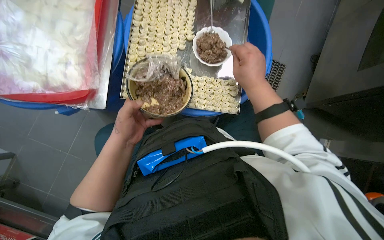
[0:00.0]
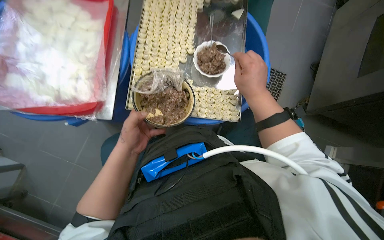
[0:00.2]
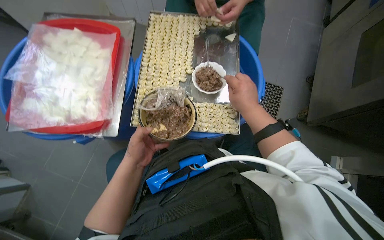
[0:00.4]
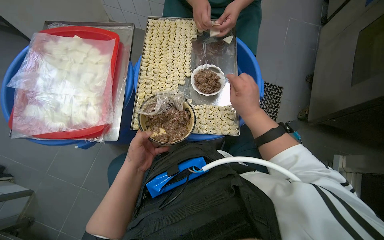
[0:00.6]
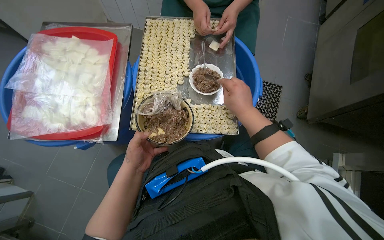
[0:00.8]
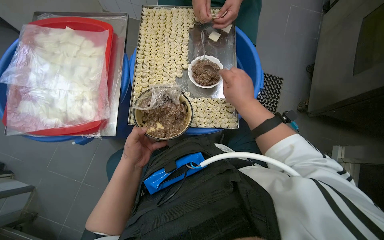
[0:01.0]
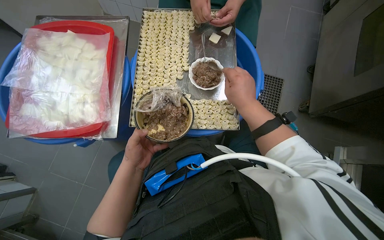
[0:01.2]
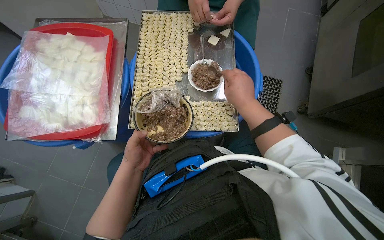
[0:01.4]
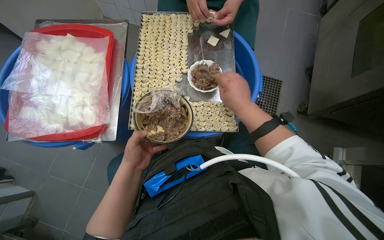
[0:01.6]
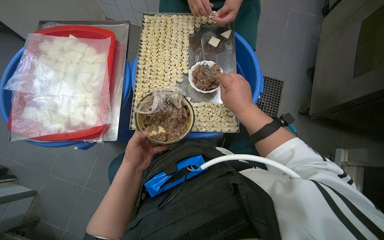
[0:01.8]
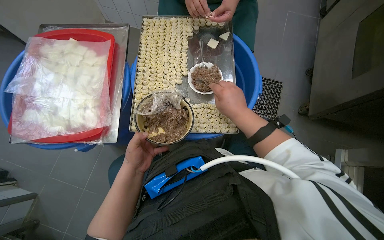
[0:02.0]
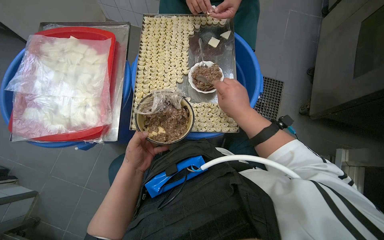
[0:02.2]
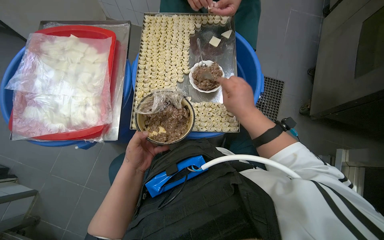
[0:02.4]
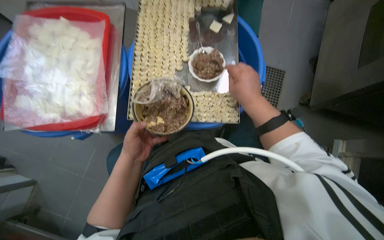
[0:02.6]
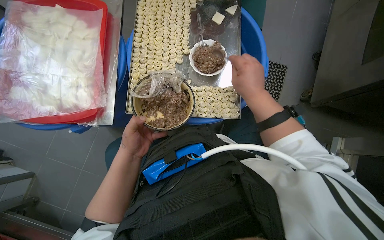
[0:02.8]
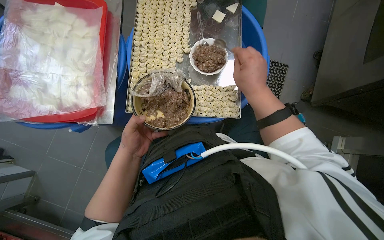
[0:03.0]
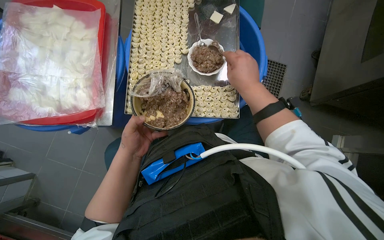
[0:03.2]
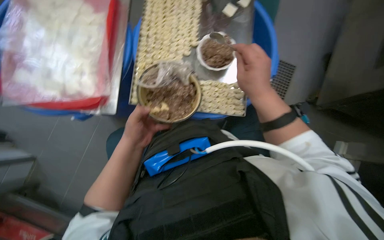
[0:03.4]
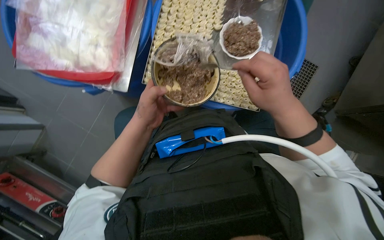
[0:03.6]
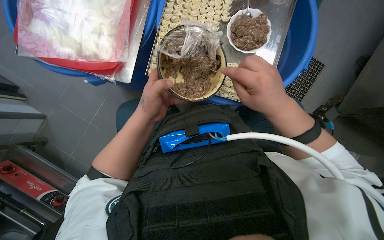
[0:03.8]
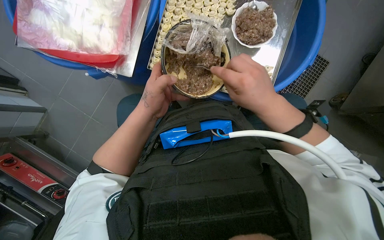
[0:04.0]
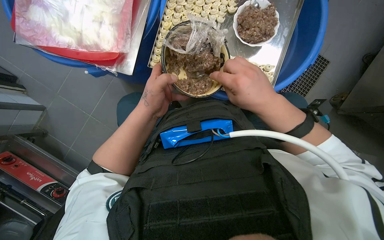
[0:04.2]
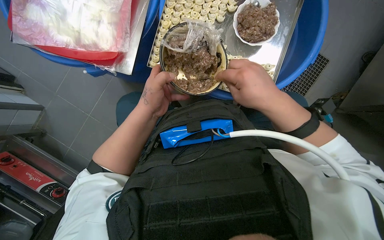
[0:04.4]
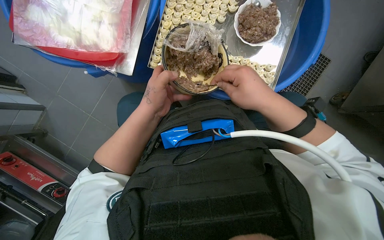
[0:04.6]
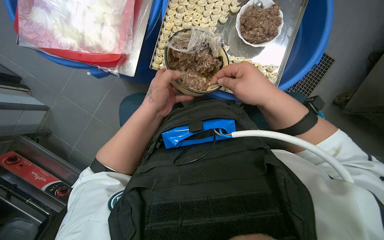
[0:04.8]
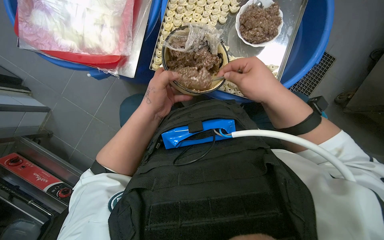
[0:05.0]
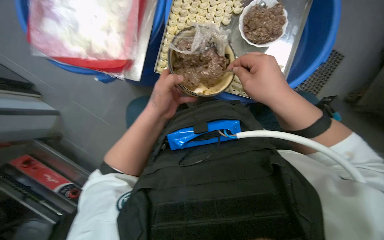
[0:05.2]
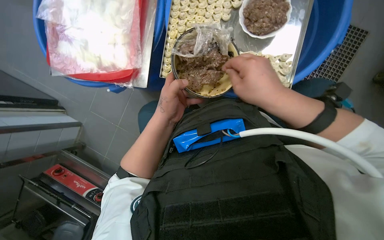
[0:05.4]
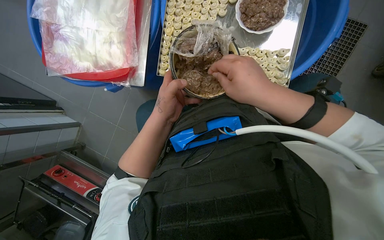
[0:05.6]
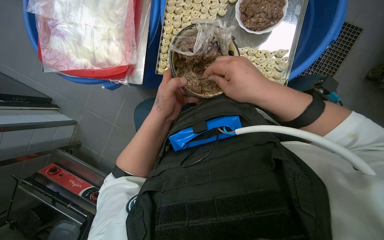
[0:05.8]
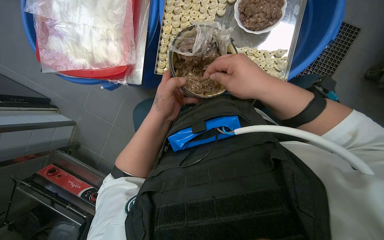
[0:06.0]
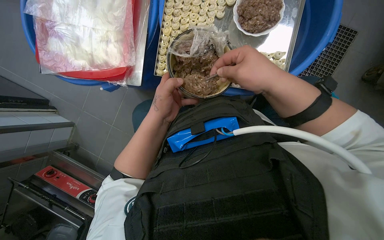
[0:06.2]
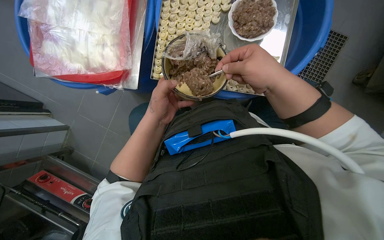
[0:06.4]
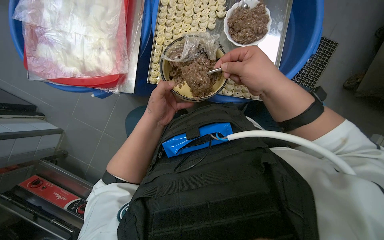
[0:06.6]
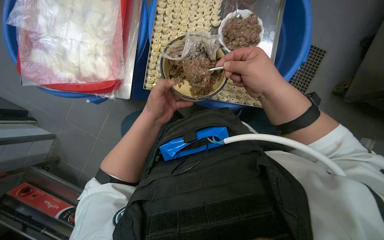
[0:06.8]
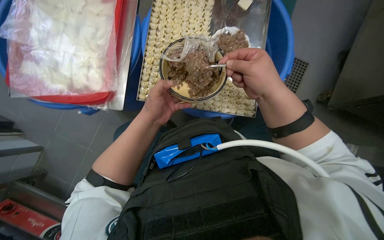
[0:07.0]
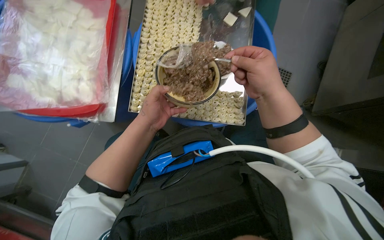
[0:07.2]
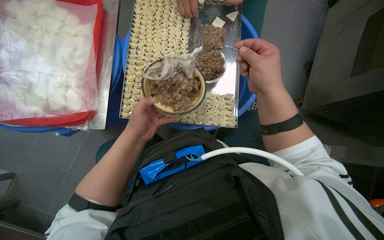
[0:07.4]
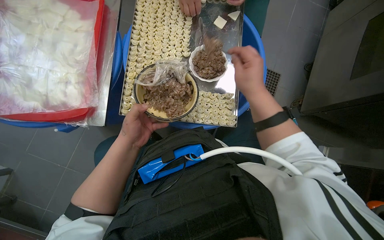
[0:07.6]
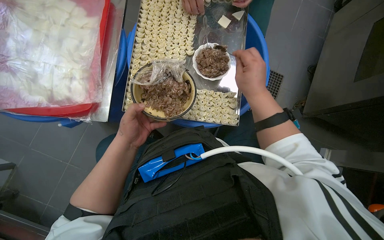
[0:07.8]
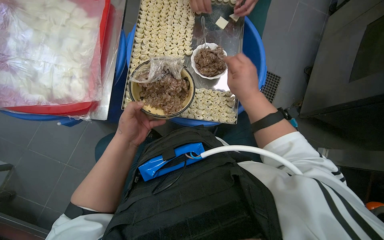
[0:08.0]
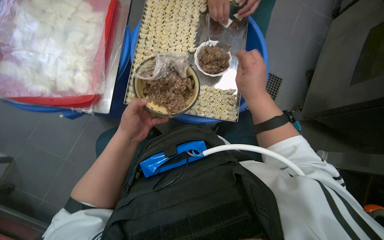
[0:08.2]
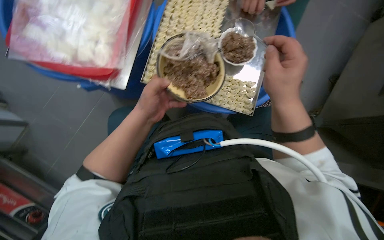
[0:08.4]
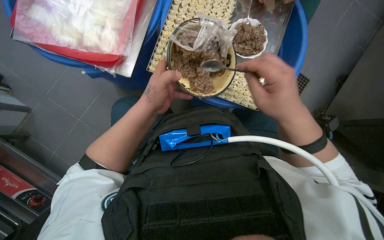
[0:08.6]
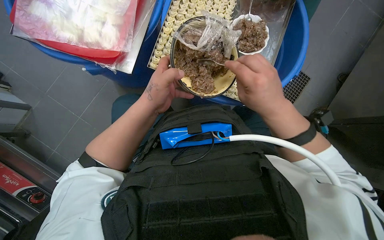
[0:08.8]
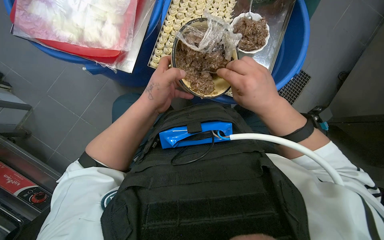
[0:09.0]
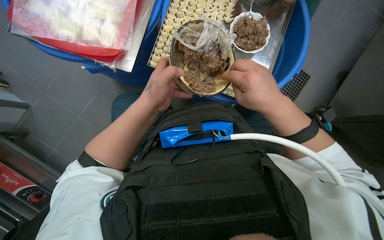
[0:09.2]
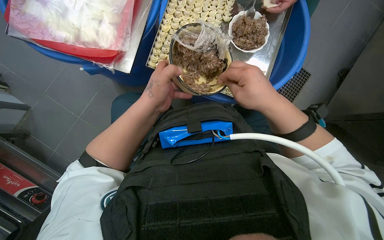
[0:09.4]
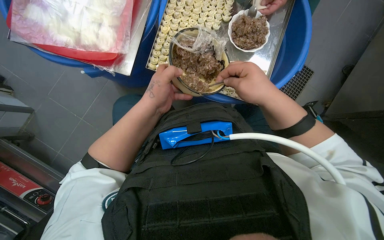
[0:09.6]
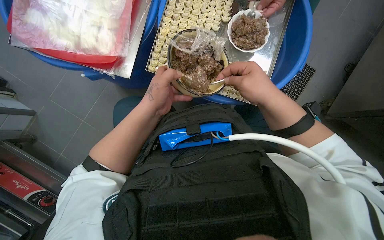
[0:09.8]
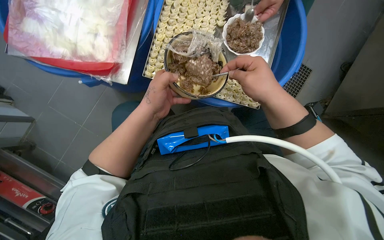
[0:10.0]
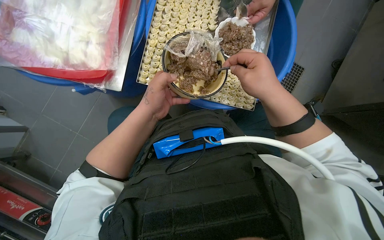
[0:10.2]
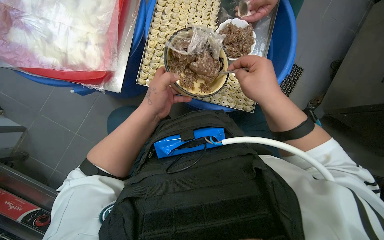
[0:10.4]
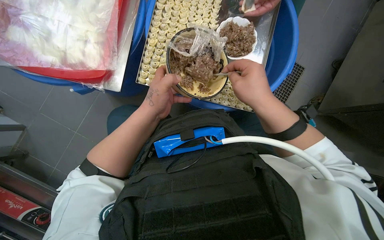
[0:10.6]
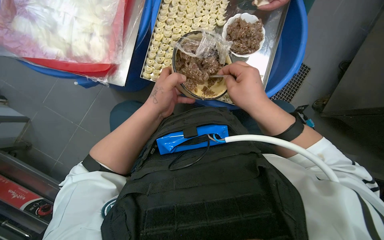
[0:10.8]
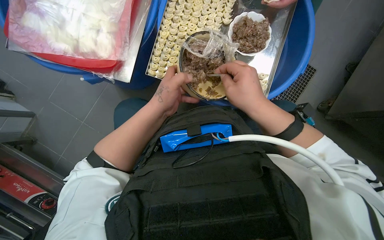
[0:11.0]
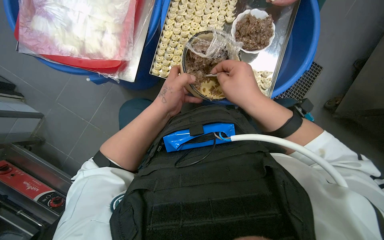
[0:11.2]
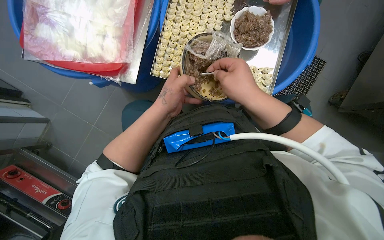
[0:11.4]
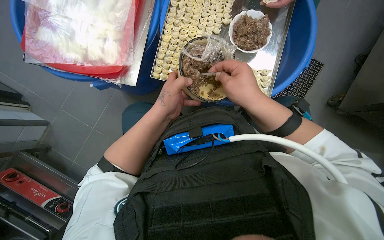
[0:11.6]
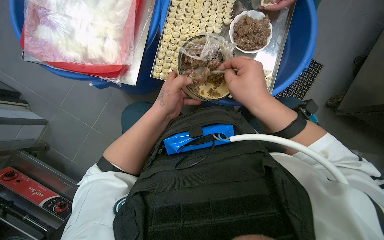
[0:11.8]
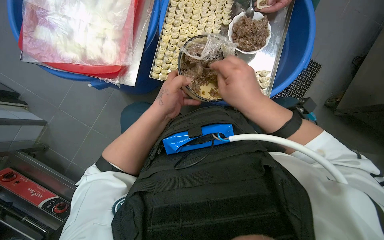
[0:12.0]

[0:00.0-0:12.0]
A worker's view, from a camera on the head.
Job: preparing food.
The whole recording: Scooping meat filling into bowl. The worker scoops meat filling from a large bowl into a smaller bowl using a spoon.
0:00.0 to 0:03.0: The hands make small movements and keep their place.
0:04.4 to 0:06.0: The hands work in one place, with small movements.
0:06.0 to 0:07.6: The camera pitches upward, by about 10 degrees.
0:09.0 to 0:10.4: The hands work in one place, with small movements.
0:10.4 to 0:12.0: The right hand travels to the left by approximately 10 cm.

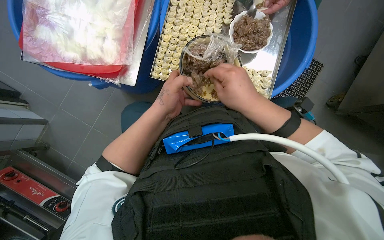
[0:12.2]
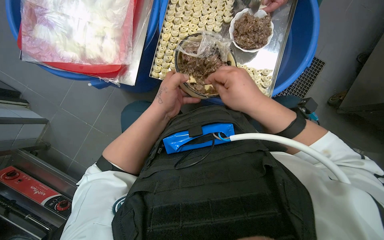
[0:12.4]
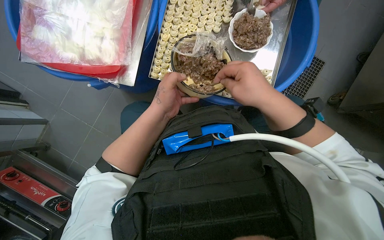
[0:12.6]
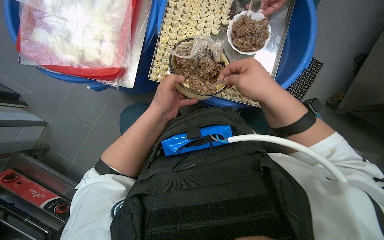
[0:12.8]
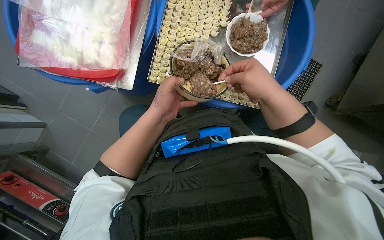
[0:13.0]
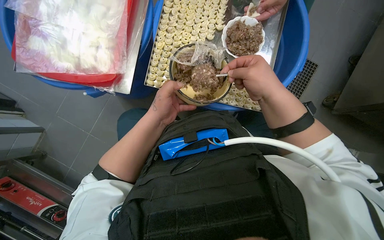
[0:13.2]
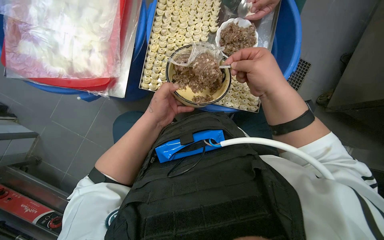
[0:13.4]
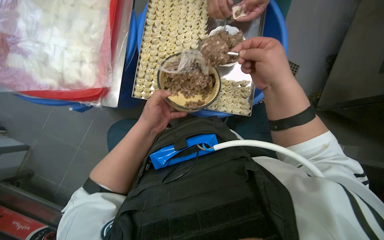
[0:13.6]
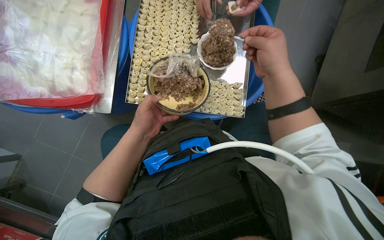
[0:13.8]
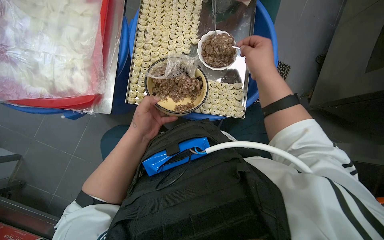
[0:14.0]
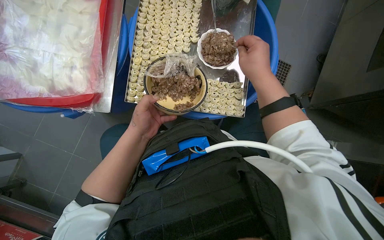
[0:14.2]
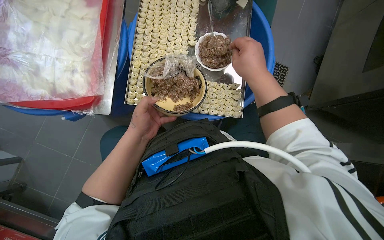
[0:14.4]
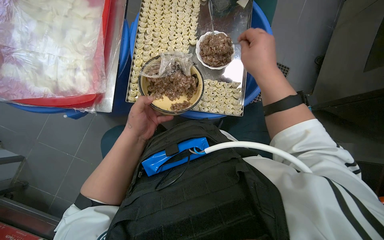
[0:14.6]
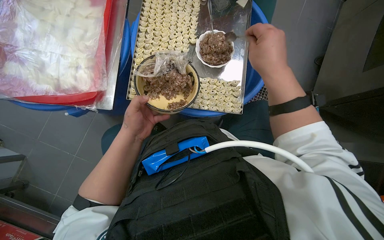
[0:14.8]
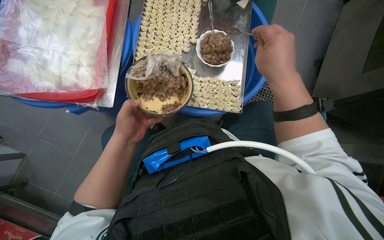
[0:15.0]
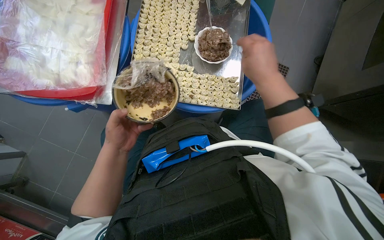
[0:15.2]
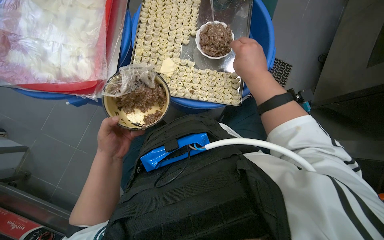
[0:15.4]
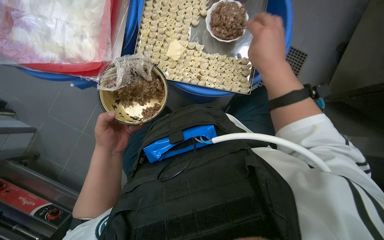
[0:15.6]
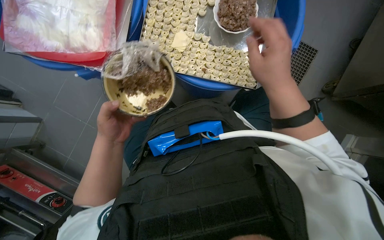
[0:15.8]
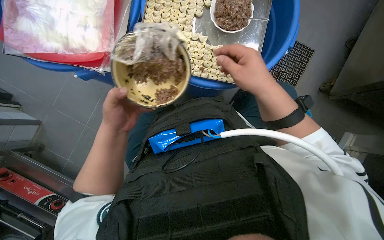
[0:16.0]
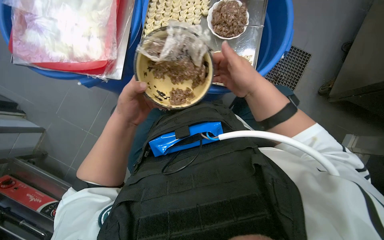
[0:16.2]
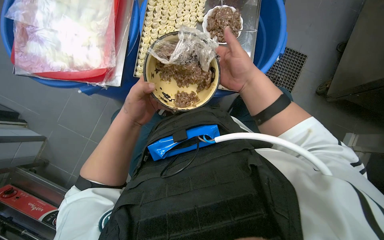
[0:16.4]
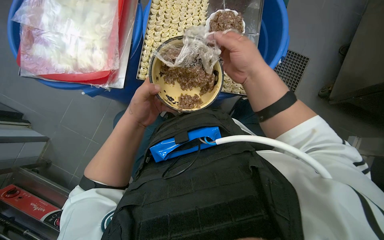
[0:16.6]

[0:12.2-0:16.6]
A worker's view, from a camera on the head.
Job: preparing food.
The whole recording: Scooping meat filling into bowl. The worker scoops meat filling from a large bowl into a smaller bowl using a spoon.
0:12.2 to 0:13.6: The right hand shifts some 10 cm to the right.
0:13.6 to 0:15.2: The hands stay close to where they were, moving slightly.
0:15.2 to 0:16.6: The hands are busy where they are.

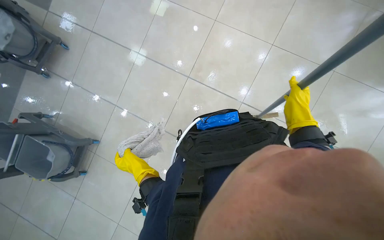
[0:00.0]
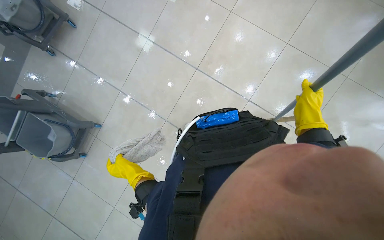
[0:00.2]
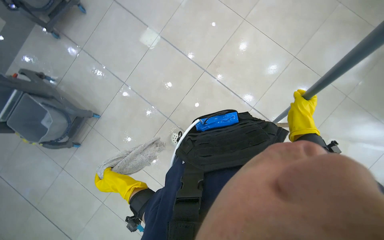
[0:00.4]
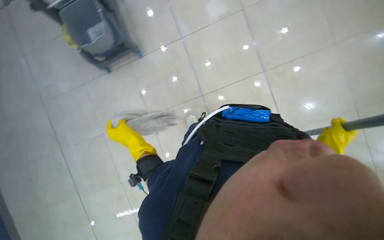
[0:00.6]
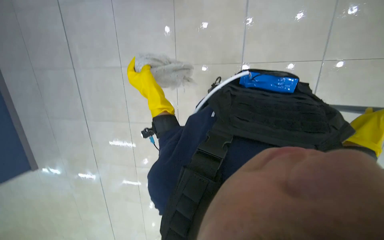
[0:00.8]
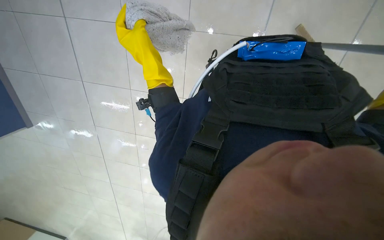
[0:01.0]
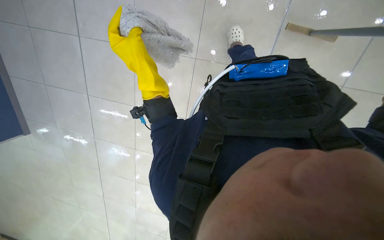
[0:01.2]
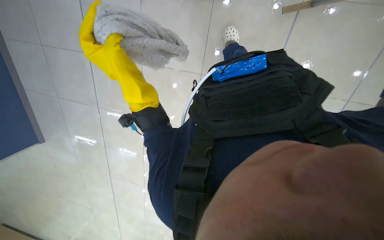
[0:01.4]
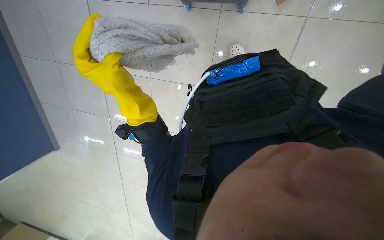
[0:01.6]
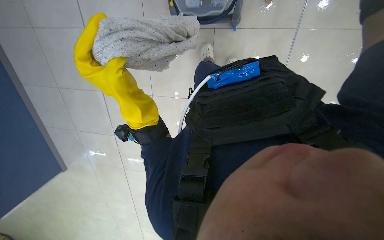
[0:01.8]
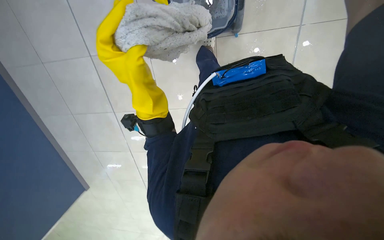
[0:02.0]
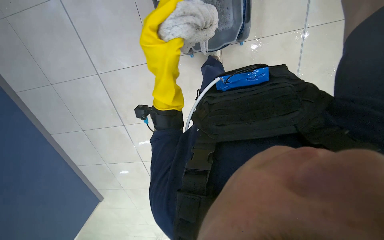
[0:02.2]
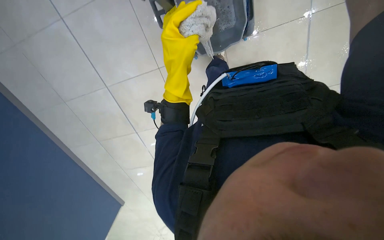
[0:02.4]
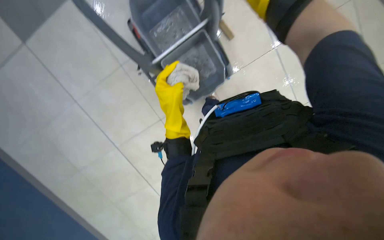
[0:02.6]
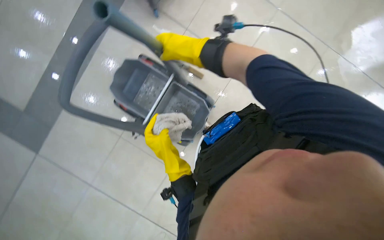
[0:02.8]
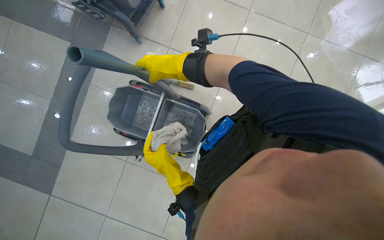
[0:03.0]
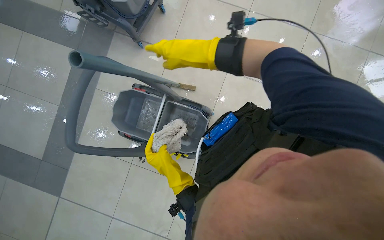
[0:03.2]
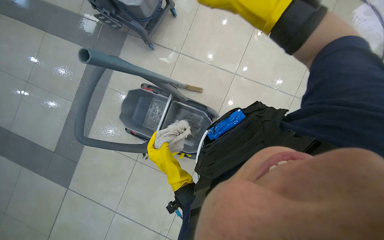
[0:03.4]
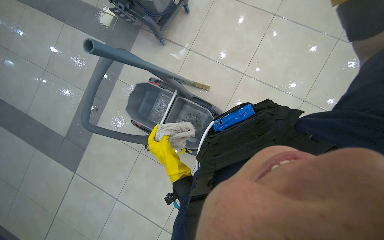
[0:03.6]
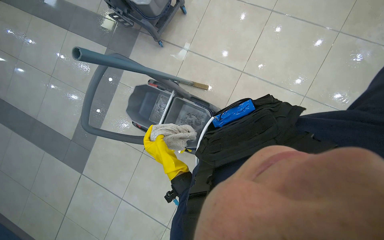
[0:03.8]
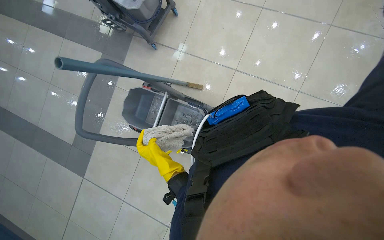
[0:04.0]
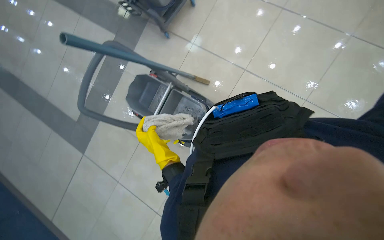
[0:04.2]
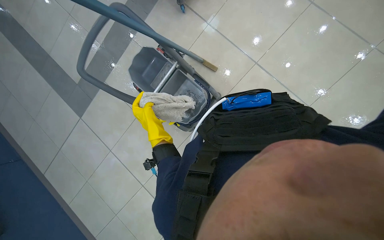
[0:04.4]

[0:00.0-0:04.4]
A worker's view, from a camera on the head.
Job: mopping floor.
The whole recording: Wringing and reattaching mop head. The worker wrings out the mop head and reattaches it to the handle and worker mops the tiled floor with a mop.
0:00.0 to 0:01.4: The camera pitches downward, by approximately 35 degrees. The scene rotates clockwise by approximately 65 degrees.
0:01.4 to 0:03.0: The view tips upward by approximately 40 degrees. The scene rotates counterclockwise by roughly 70 degrees.
0:03.0 to 0:04.4: The wearer's head swings about 25 degrees to the left.
